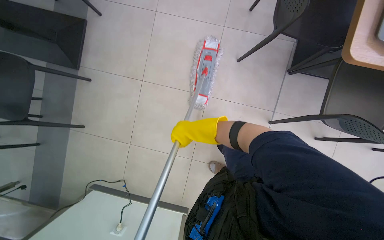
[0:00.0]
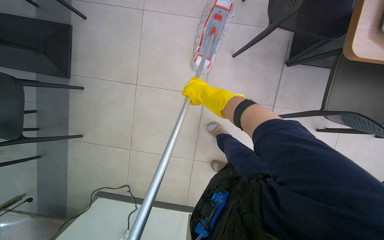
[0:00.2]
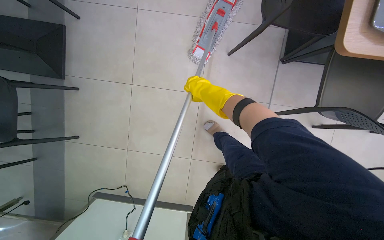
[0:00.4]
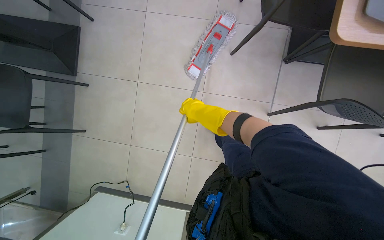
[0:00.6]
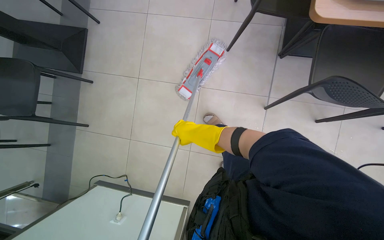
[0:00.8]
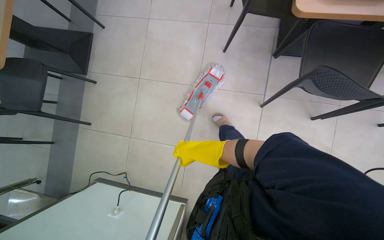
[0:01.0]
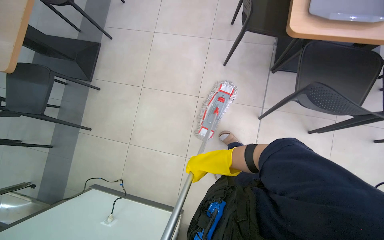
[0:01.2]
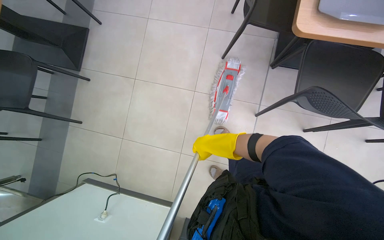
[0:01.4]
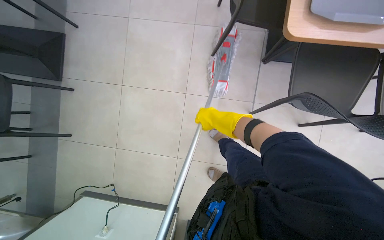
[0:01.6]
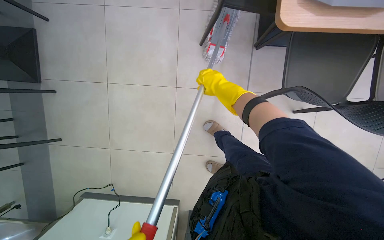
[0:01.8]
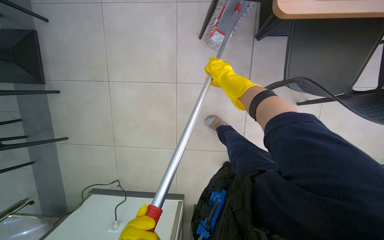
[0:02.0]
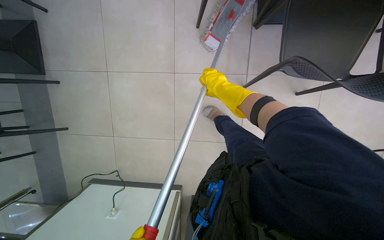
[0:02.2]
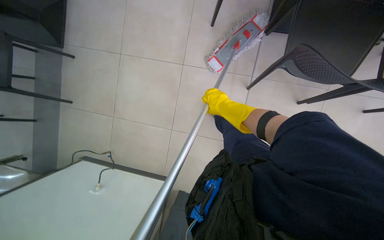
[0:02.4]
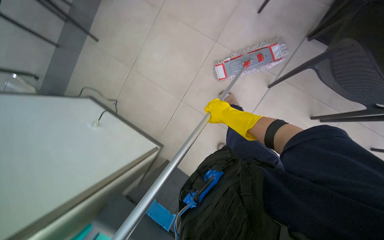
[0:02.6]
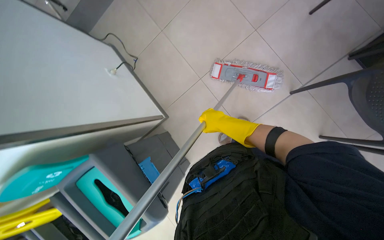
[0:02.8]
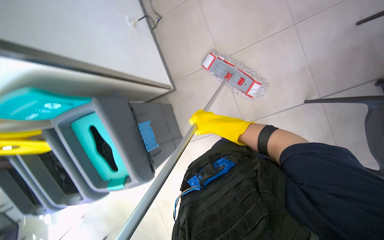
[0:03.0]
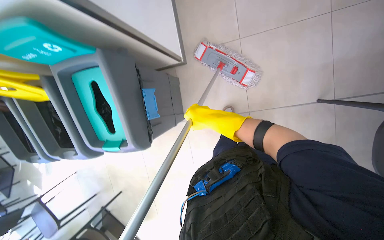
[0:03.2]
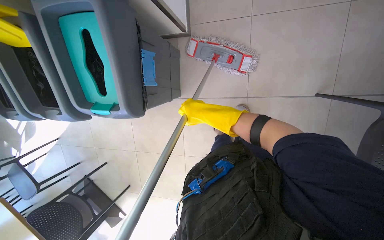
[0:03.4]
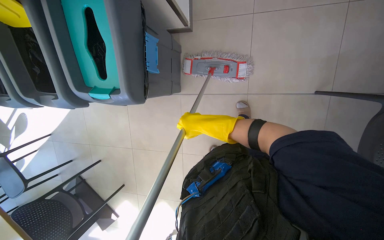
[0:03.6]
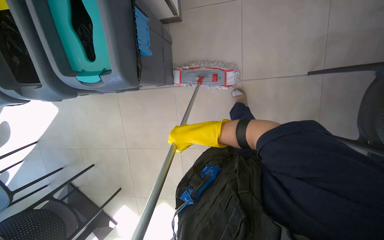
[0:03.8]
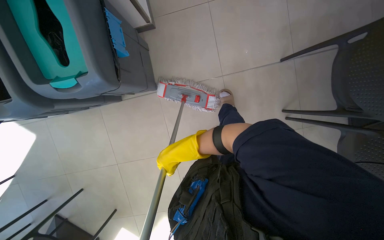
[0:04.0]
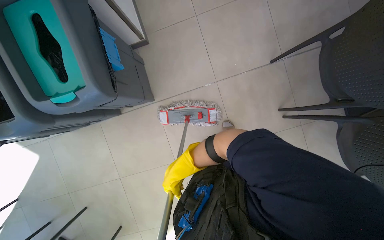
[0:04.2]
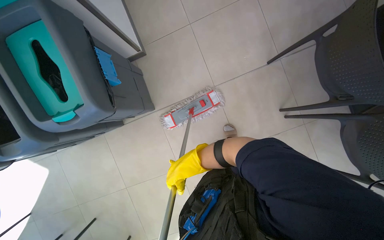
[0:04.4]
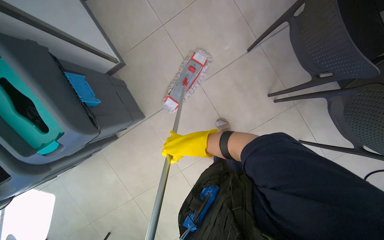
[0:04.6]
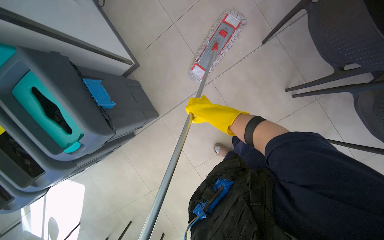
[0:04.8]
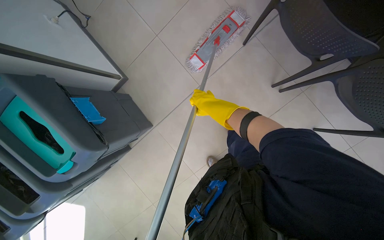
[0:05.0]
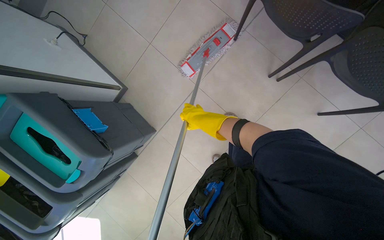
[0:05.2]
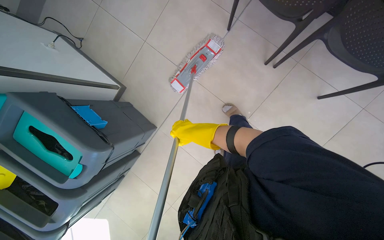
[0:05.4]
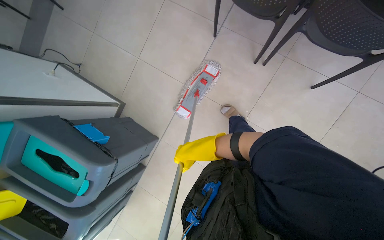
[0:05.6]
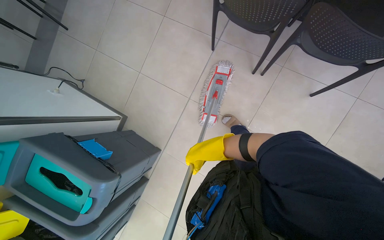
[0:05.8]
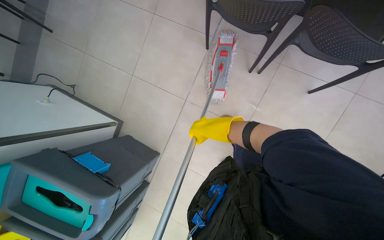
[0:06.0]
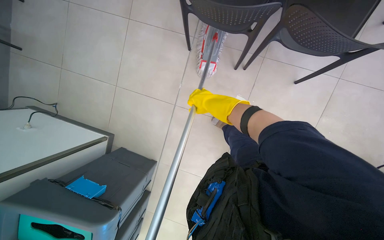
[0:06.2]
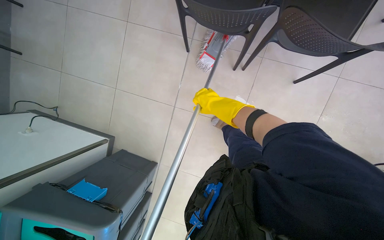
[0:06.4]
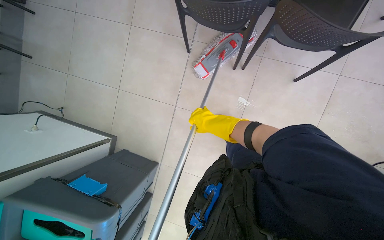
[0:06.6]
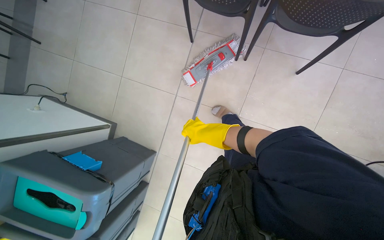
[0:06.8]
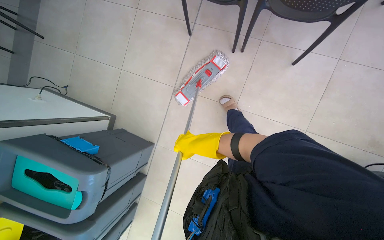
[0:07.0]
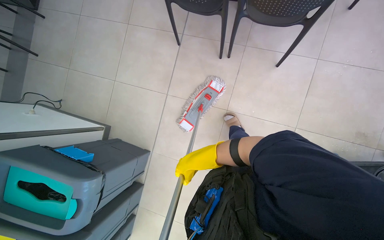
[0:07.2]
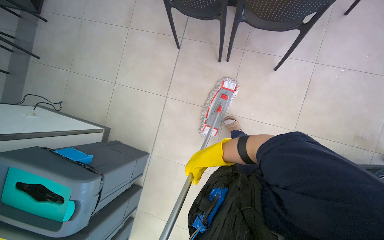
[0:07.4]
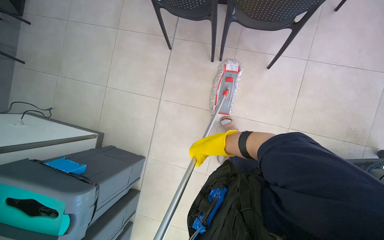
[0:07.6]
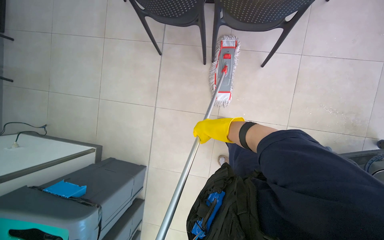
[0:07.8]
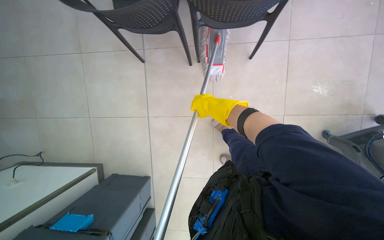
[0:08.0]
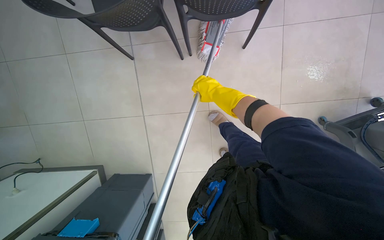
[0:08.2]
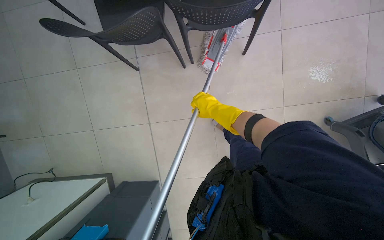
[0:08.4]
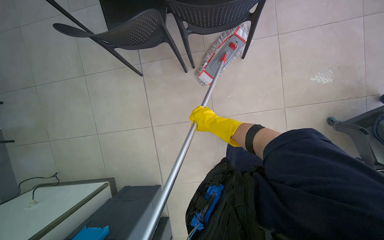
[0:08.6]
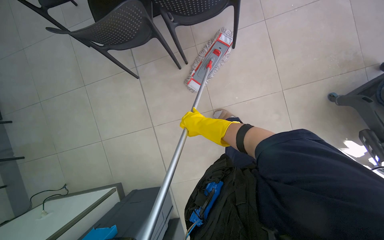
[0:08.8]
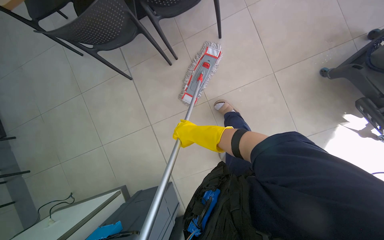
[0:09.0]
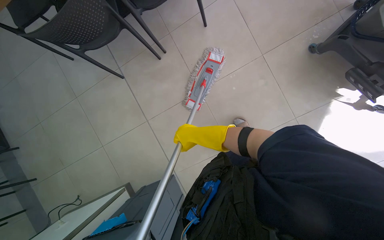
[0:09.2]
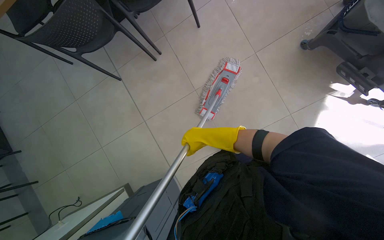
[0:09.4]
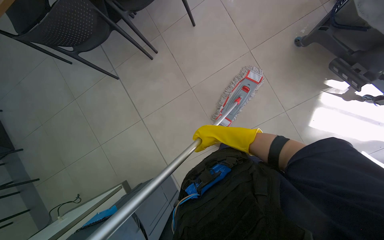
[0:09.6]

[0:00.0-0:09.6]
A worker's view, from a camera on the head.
Job: mopping floor.
The whole recording: Mopping cafeteria floor. The worker mops the cafeteria floor with a flat mop.
0:00.0 to 0:01.6: The right hand moves up and down the picture over about 25 cm, changing direction 2 times.
0:01.6 to 0:03.2: The wearer looks approximately 15 degrees further downward. The right hand goes up the picture and returns, some 15 cm each way.
0:04.8 to 0:06.4: The scene rotates counterclockwise by approximately 40 degrees.
0:06.4 to 0:08.0: The right hand reaches about 40 cm down the picture, then returns.
0:08.0 to 0:09.6: The camera travels about 50 cm. The scene rotates counterclockwise by some 30 degrees.

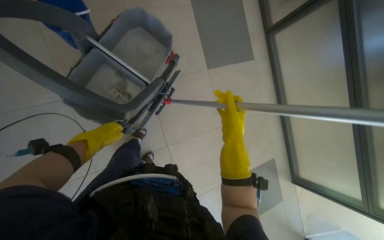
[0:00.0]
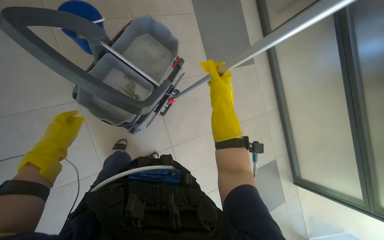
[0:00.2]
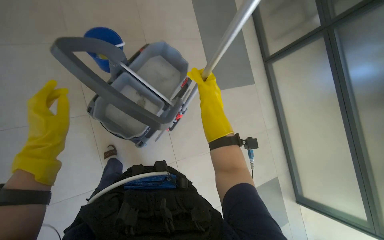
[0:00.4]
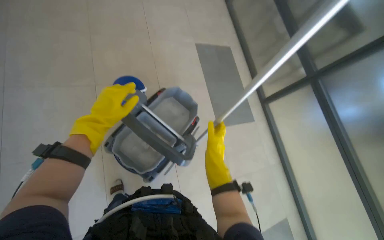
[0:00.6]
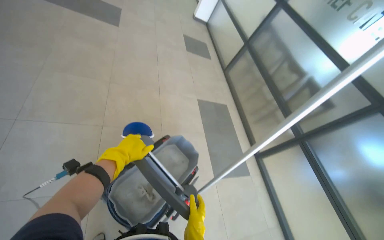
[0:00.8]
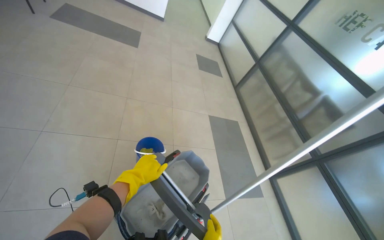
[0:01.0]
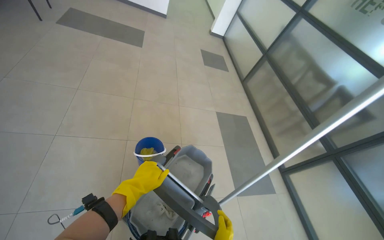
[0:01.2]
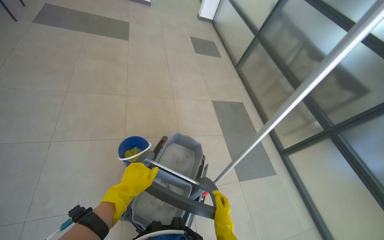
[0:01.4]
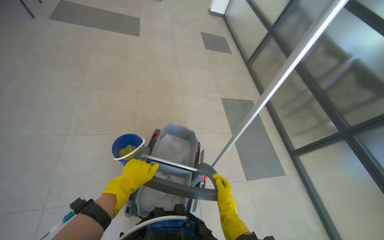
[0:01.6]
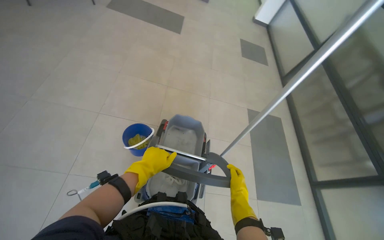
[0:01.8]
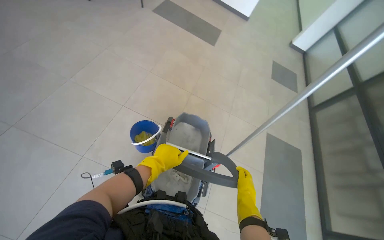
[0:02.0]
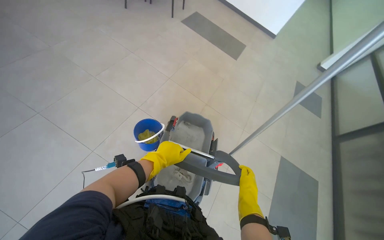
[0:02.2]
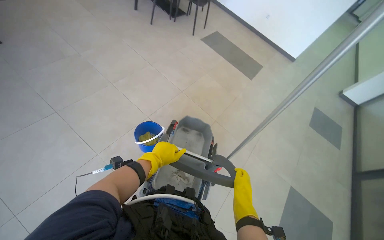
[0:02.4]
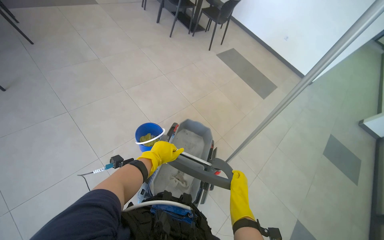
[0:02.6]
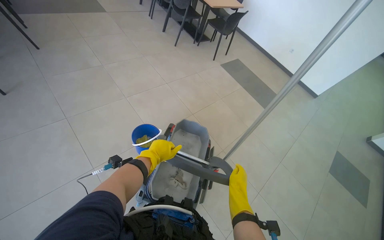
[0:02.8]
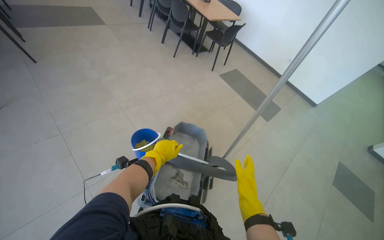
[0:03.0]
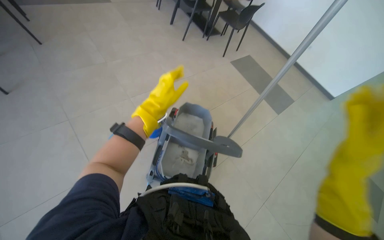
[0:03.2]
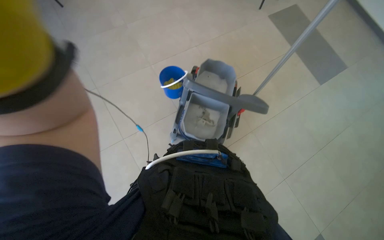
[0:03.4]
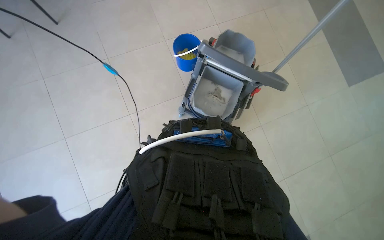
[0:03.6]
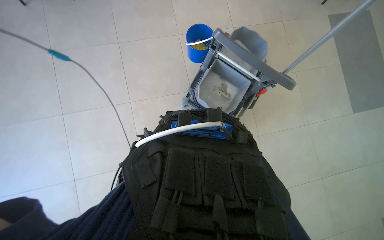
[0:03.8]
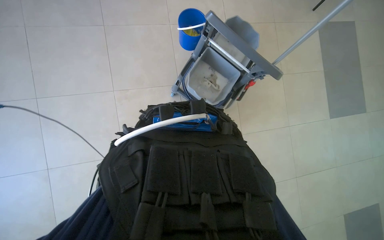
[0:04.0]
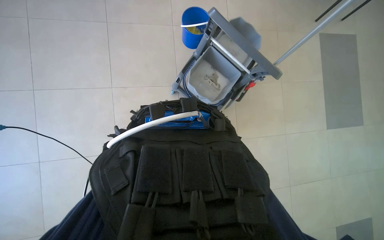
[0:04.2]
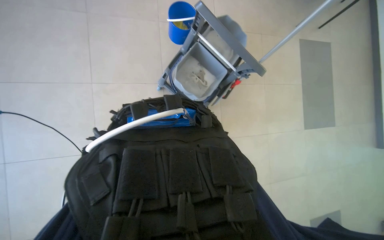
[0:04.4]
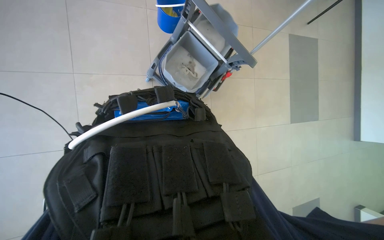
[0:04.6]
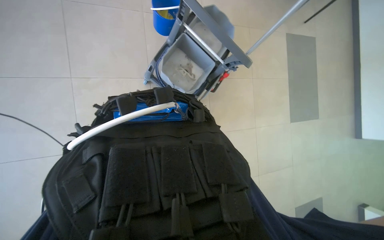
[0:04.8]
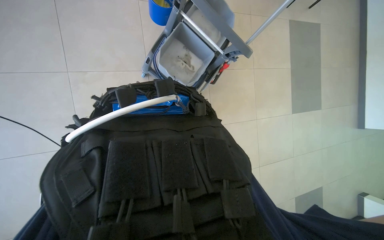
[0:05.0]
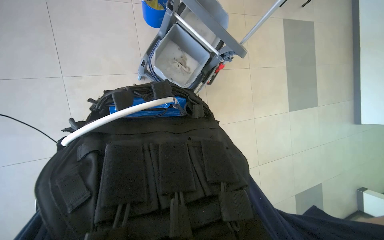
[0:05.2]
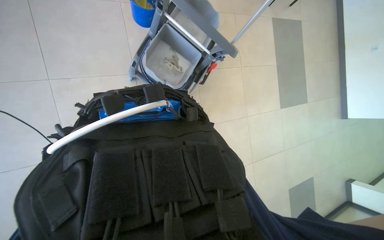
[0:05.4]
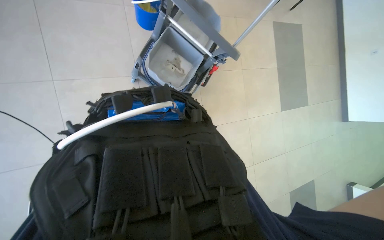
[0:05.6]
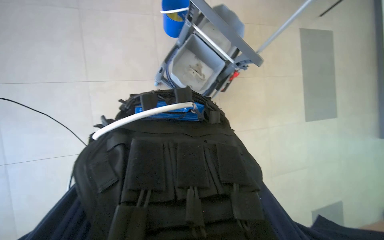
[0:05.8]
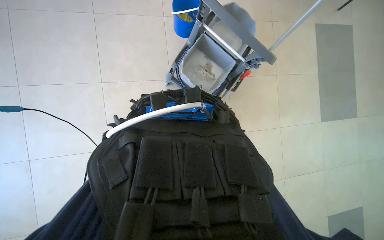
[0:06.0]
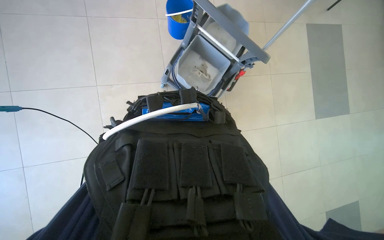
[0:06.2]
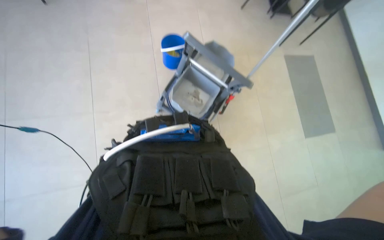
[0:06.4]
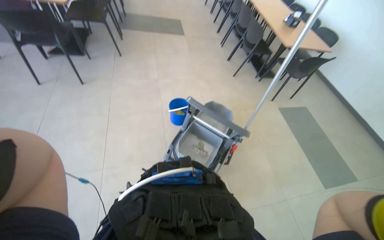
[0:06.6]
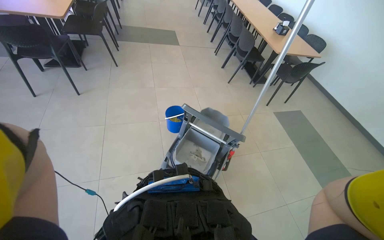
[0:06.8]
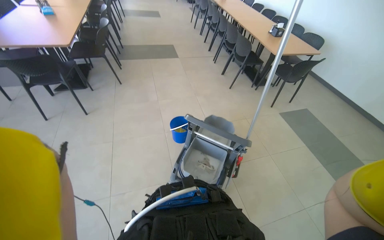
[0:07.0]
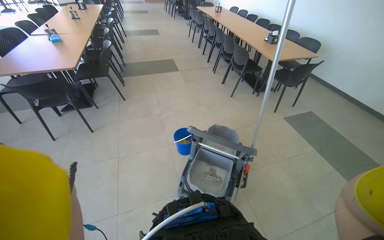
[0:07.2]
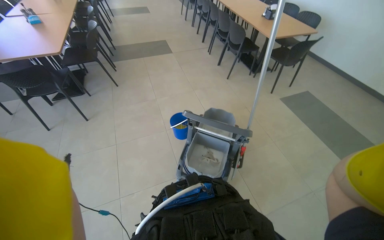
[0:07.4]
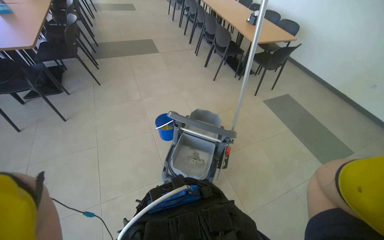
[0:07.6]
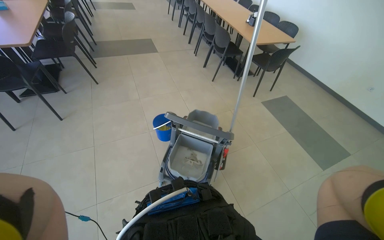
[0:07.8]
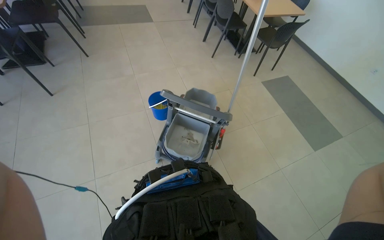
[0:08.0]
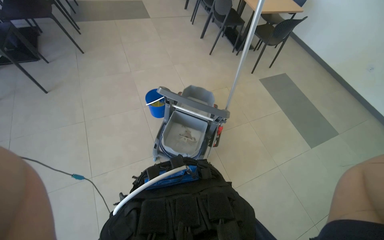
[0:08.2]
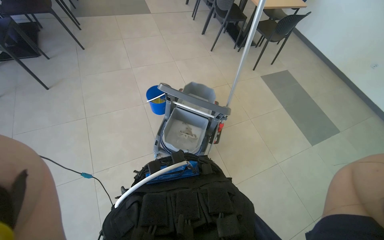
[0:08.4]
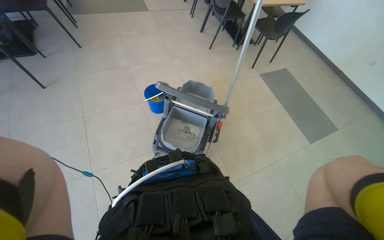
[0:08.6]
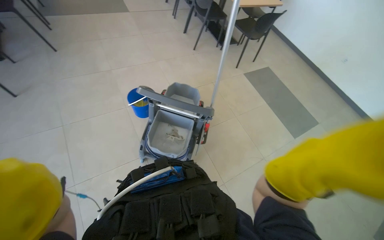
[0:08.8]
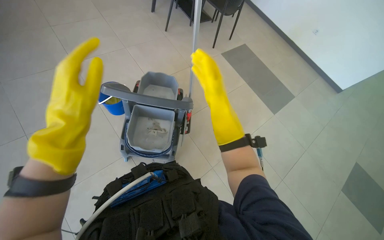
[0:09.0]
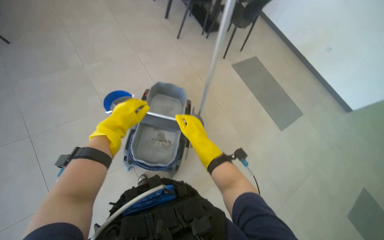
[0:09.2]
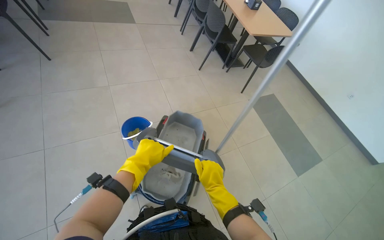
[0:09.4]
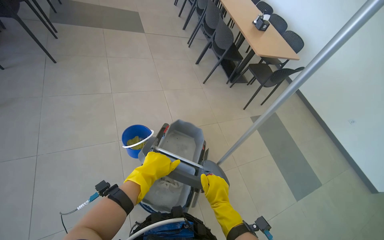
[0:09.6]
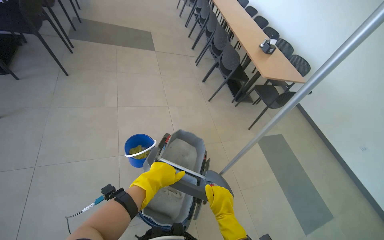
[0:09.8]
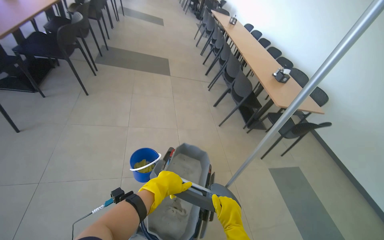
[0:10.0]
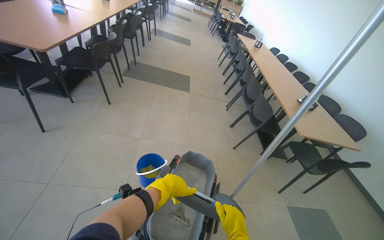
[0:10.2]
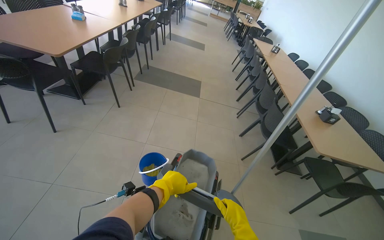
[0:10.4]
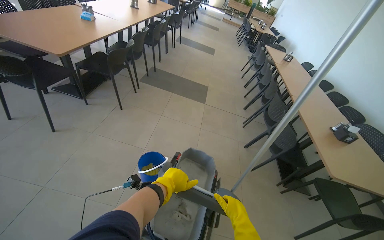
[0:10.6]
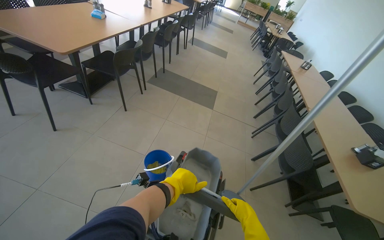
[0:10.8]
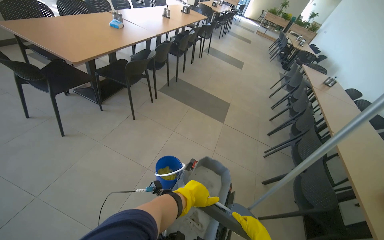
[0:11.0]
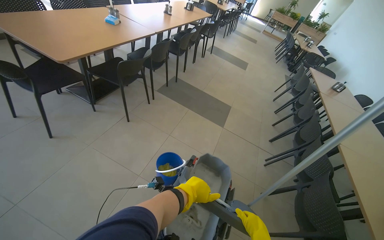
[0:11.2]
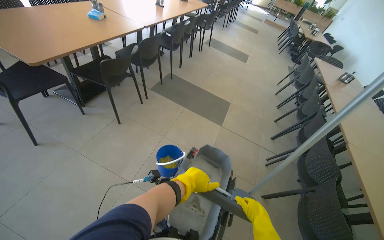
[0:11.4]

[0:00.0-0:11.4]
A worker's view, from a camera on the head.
Job: preparing cleaning supplies.
The whole recording: Pushing cleaning cart. The worker pushes a cleaning cart across the floor.
0:00.0 to 0:01.4: The wearer moves approximately 40 cm. The view tips upward by roughly 45 degrees.
0:01.4 to 0:02.8: The head turns to the left by some 60 degrees. The wearer looks roughly 20 degrees further upward.
0:02.8 to 0:04.2: The wearer's head swings roughly 30 degrees to the left. The view tilts approximately 20 degrees downward.
0:05.6 to 0:07.2: The wearer looks about 45 degrees further upward.
0:07.2 to 0:08.6: The view tips downward by about 15 degrees.
0:08.6 to 0:10.0: The wearer looks some 25 degrees further upward.
0:10.0 to 0:11.4: The wearer moves some 70 cm. The wearer looks approximately 30 degrees further to the left.
